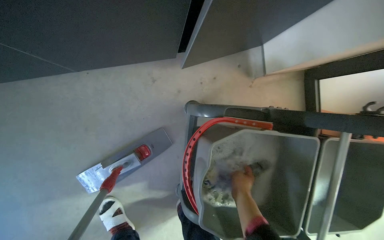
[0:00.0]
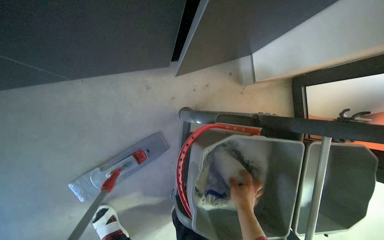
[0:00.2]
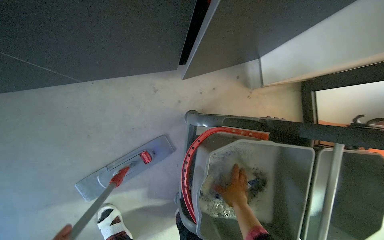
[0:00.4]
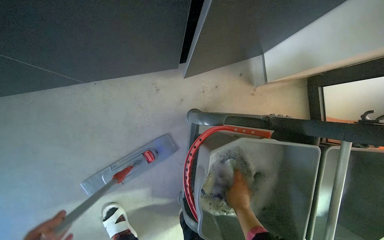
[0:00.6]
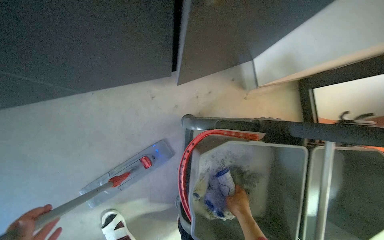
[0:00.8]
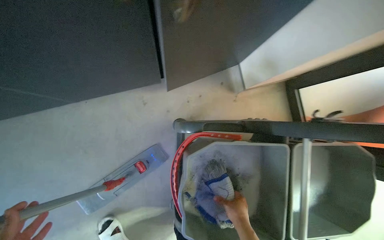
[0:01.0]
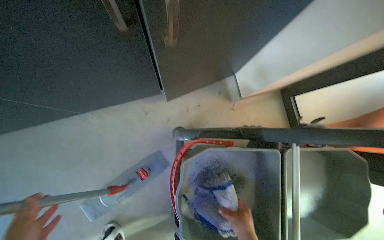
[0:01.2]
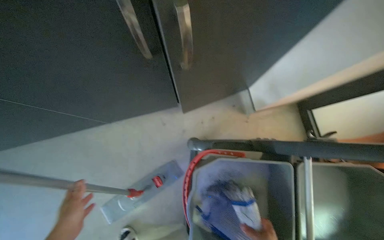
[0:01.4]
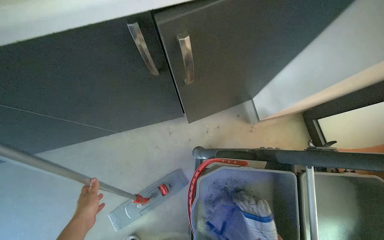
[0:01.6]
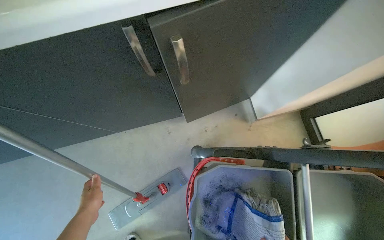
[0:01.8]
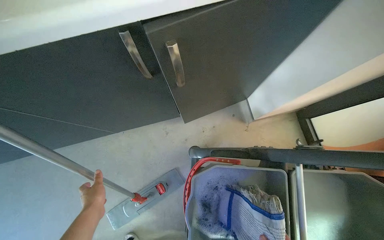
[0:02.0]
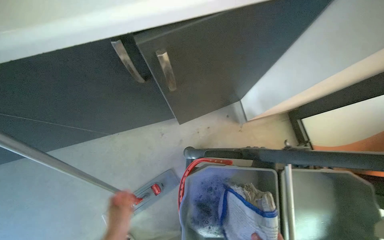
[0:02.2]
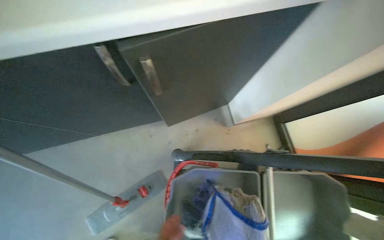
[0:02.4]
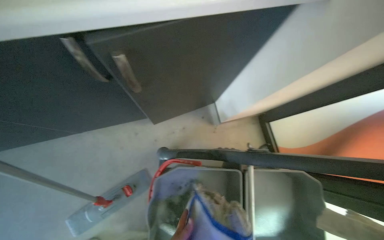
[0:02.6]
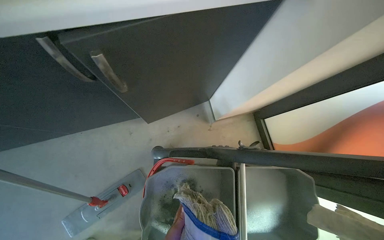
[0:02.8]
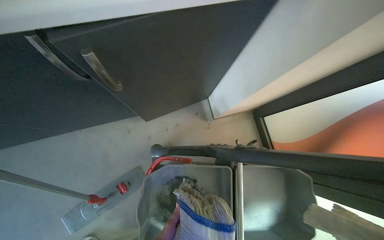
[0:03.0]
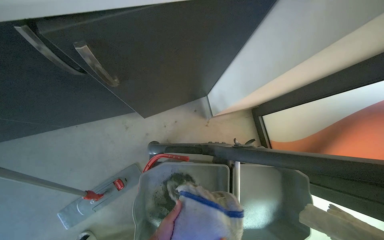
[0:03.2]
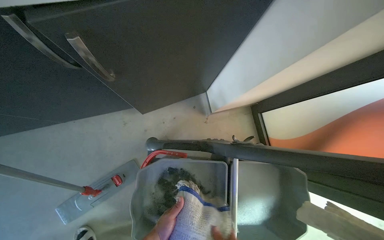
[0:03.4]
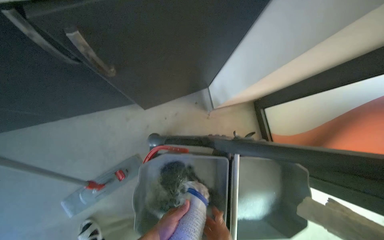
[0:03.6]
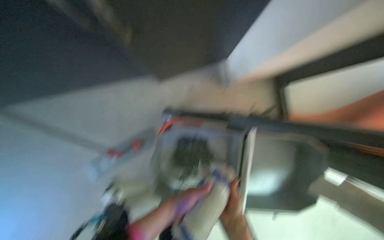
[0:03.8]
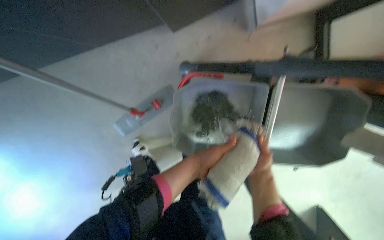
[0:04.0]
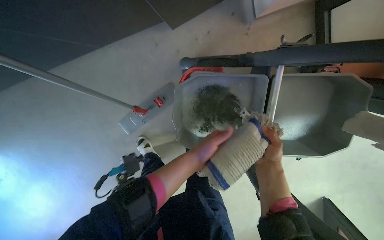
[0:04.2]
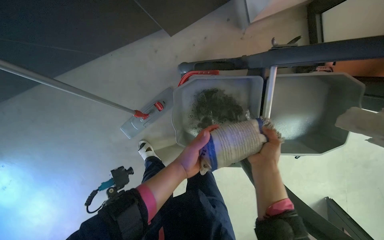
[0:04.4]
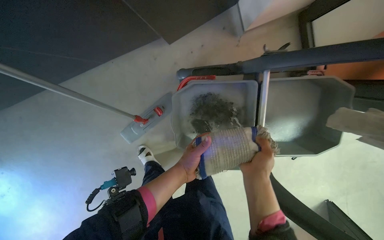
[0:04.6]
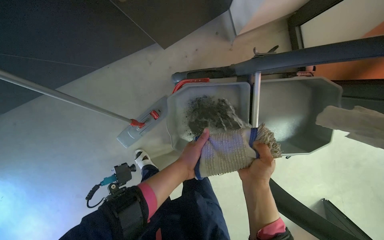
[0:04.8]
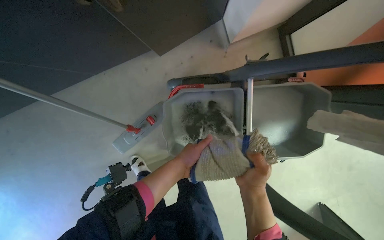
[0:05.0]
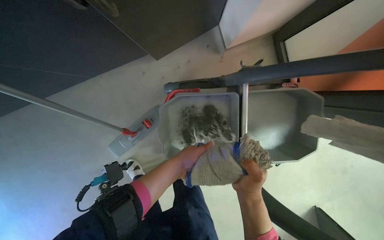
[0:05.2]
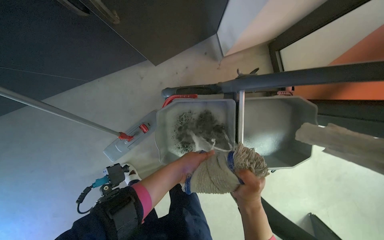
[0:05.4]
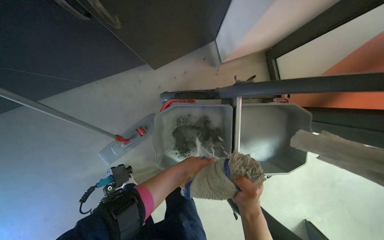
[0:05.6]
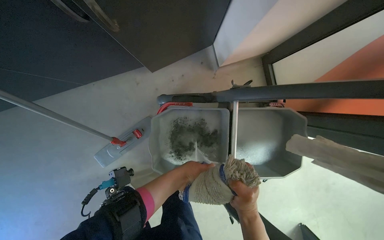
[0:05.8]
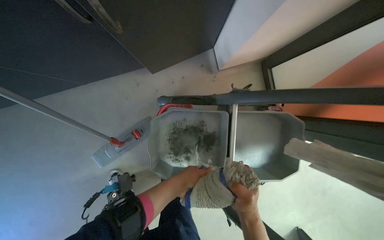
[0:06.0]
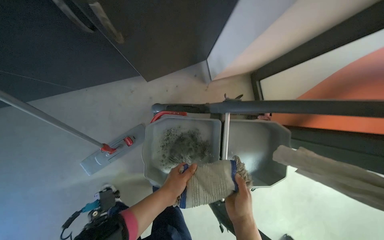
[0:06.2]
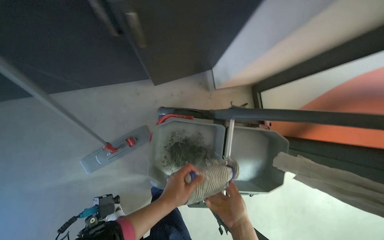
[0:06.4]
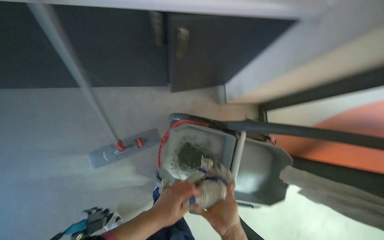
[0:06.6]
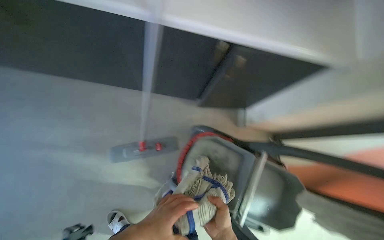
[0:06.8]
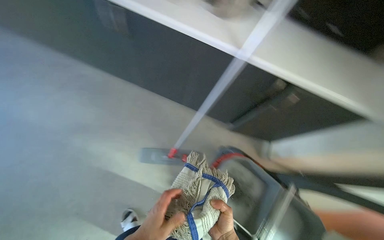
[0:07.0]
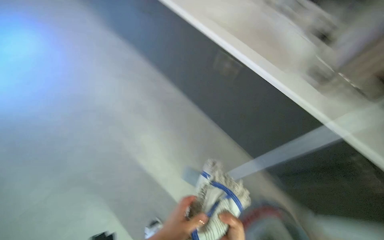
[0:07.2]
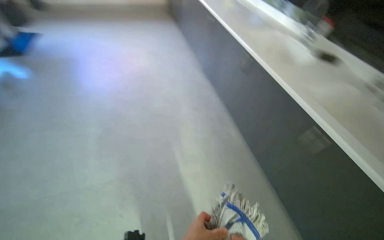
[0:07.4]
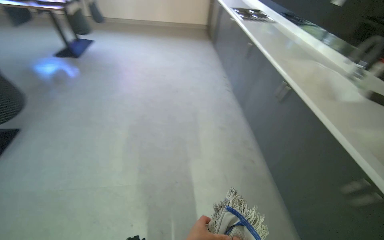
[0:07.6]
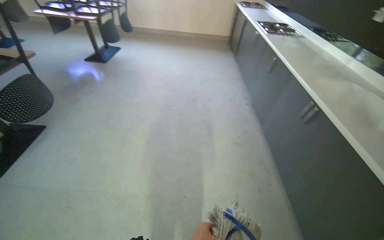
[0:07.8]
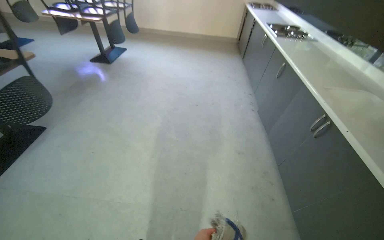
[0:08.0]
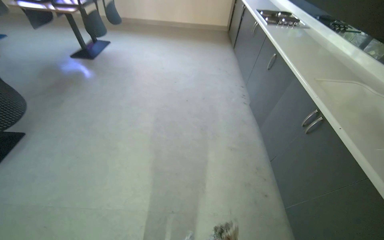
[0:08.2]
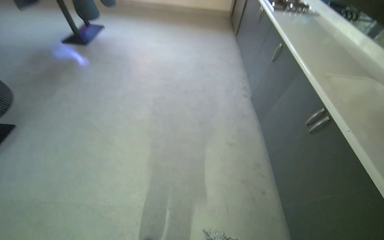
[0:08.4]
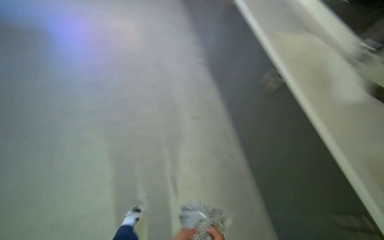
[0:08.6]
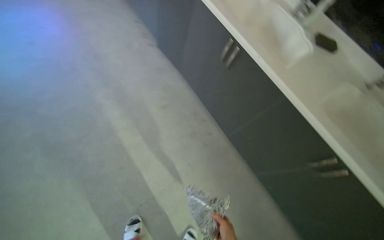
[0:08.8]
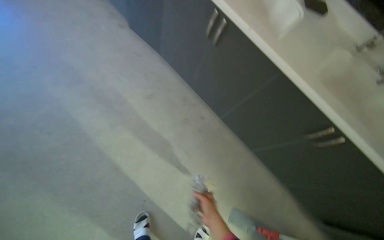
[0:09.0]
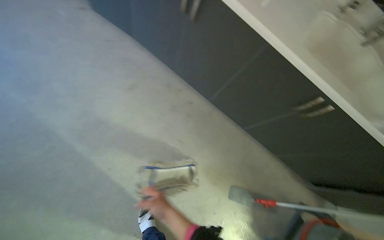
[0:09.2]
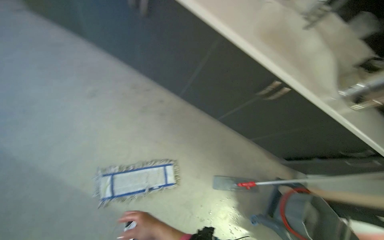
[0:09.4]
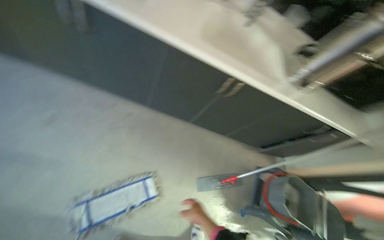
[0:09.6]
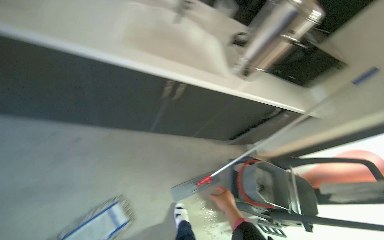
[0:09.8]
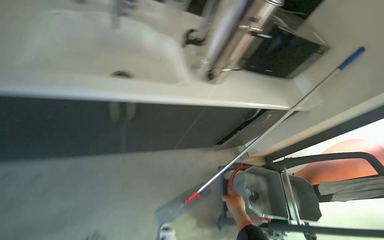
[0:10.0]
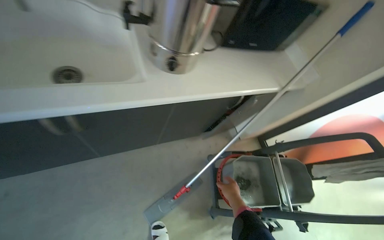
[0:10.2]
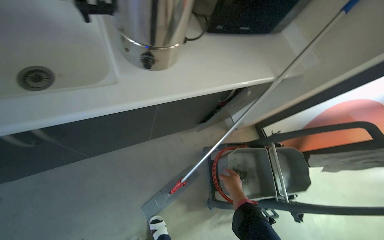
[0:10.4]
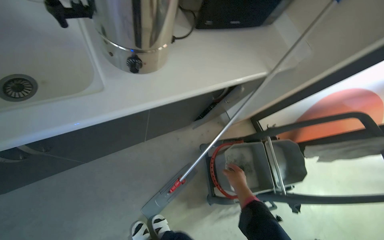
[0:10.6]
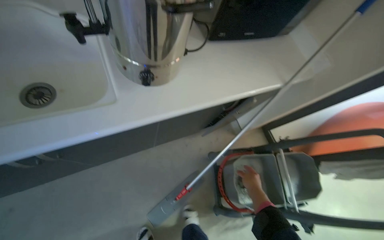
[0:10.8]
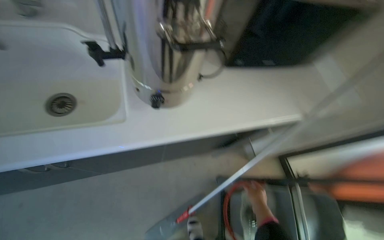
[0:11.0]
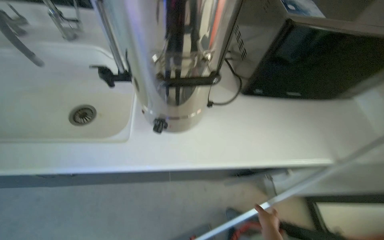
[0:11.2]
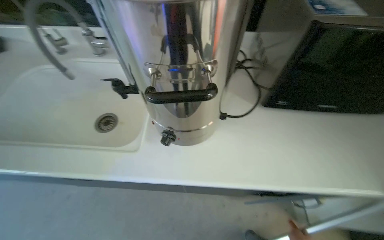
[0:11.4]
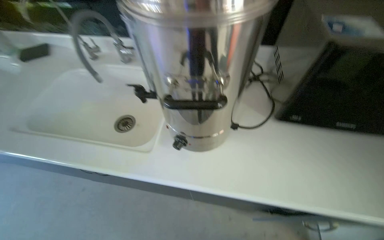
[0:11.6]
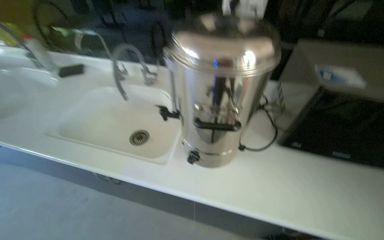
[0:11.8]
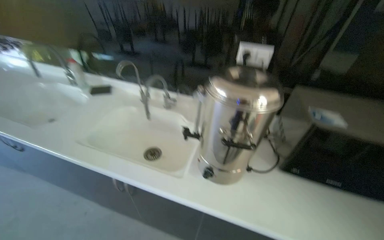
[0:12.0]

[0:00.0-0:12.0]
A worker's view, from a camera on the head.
Job: mopping floor.
The whole recording: Mopping kitchen floor. The worker mops the kitchen floor with a flat mop, moving around furniture and opening a sliding door to continue the task.
0:00.0 to 0:01.6: The camera pitches upward, by about 15 degrees.
0:03.0 to 0:04.4: The view tilts about 25 degrees downward.
0:04.4 to 0:06.0: The hands make small movements and keep their place.
0:06.0 to 0:07.6: The camera is carried approximately 80 cm. The head turns to the left by about 90 degrees. The view tips upward by about 55 degrees.
0:07.6 to 0:09.0: The wearer moves some 90 cm. The wearer looks approximately 40 degrees further to the right. The wearer looks roughly 25 degrees further downward.
0:09.0 to 0:10.4: The head travels some 80 cm. The wearer looks some 65 degrees further to the right. The view tips downward by roughly 25 degrees.
0:10.4 to 0:12.0: The head rotates roughly 45 degrees to the left. The view tips upward by approximately 35 degrees.

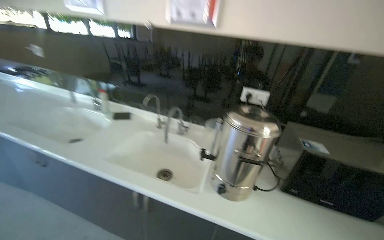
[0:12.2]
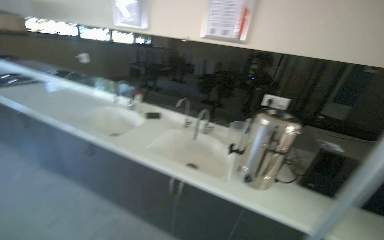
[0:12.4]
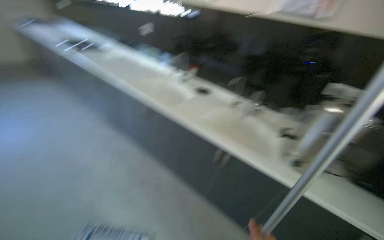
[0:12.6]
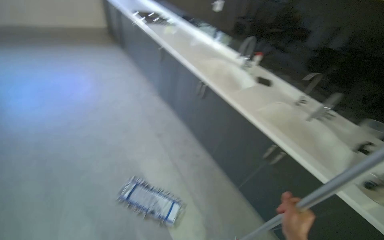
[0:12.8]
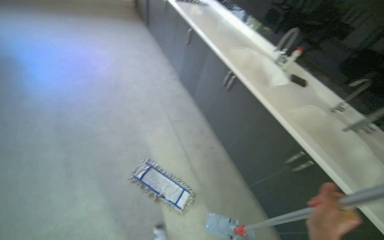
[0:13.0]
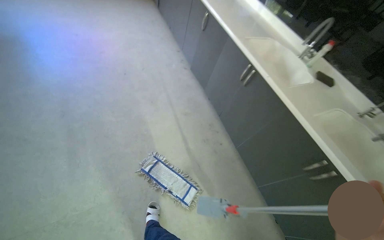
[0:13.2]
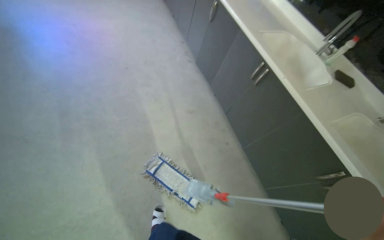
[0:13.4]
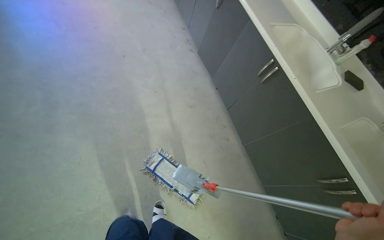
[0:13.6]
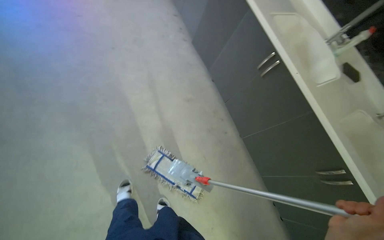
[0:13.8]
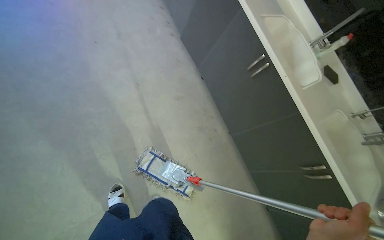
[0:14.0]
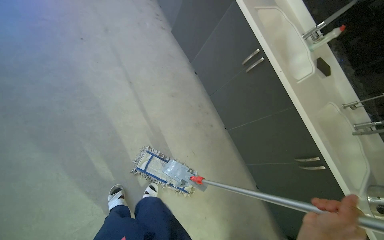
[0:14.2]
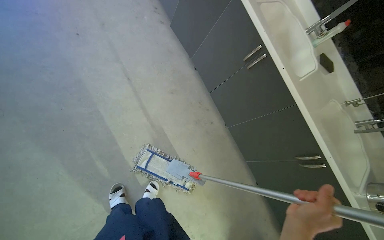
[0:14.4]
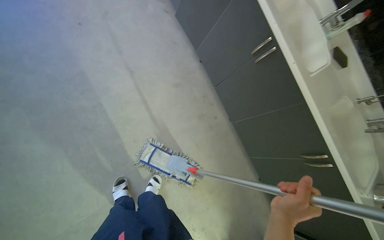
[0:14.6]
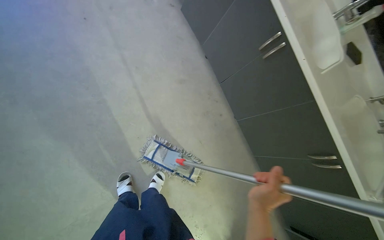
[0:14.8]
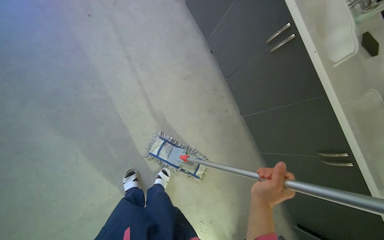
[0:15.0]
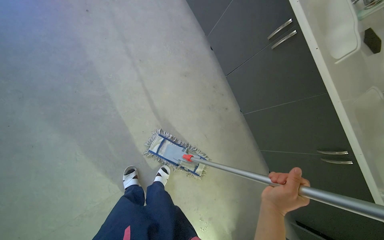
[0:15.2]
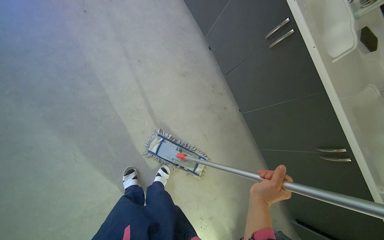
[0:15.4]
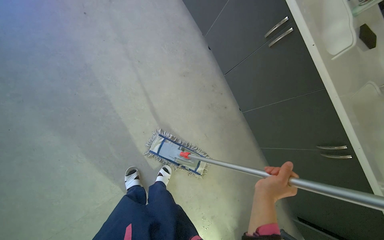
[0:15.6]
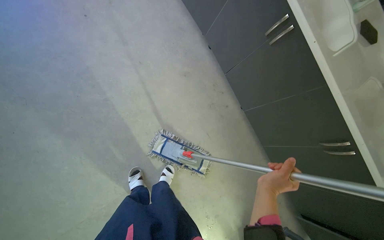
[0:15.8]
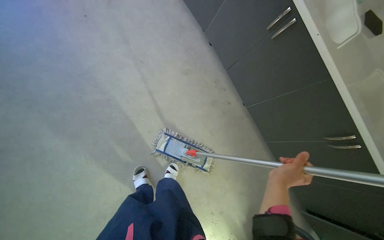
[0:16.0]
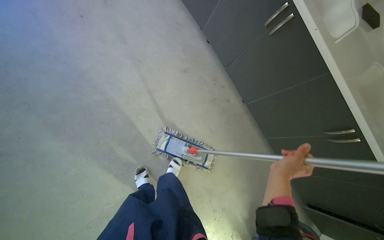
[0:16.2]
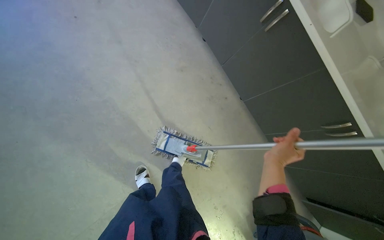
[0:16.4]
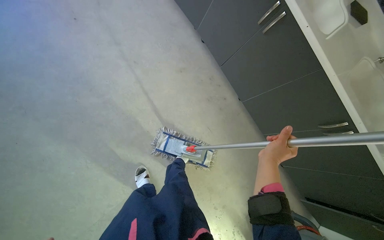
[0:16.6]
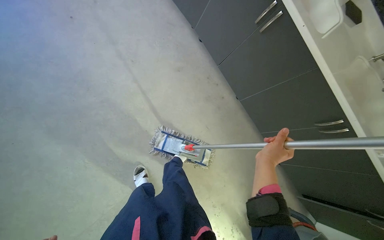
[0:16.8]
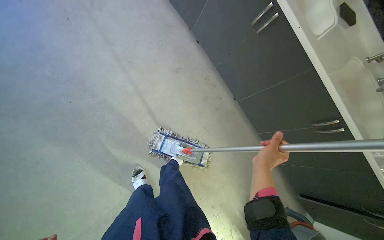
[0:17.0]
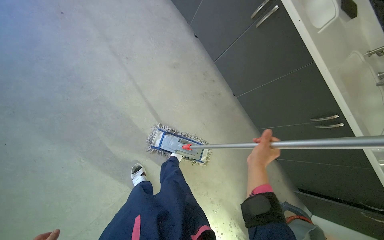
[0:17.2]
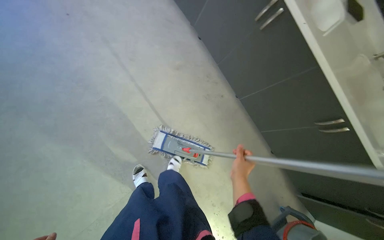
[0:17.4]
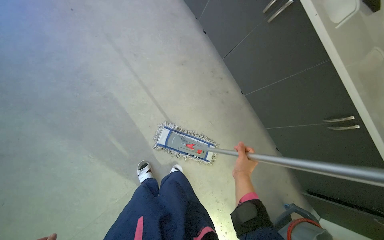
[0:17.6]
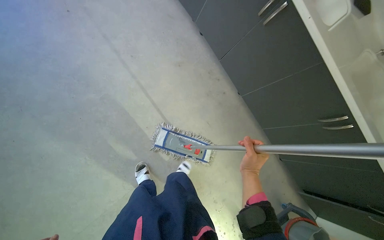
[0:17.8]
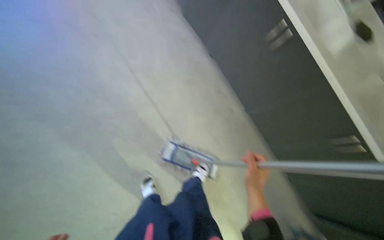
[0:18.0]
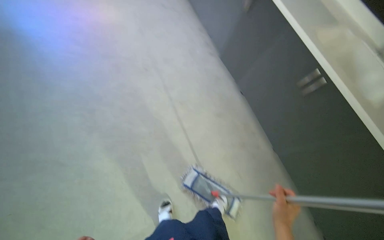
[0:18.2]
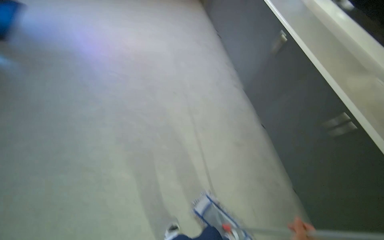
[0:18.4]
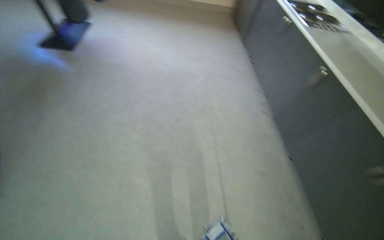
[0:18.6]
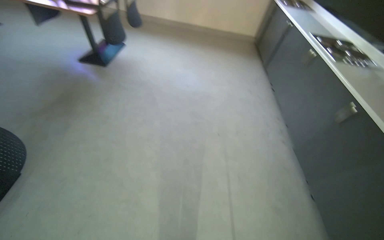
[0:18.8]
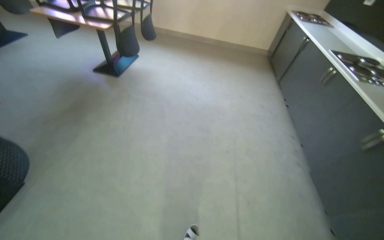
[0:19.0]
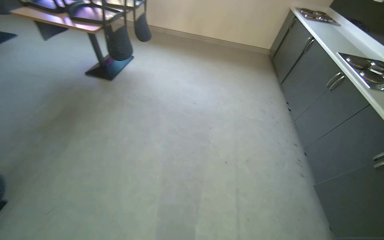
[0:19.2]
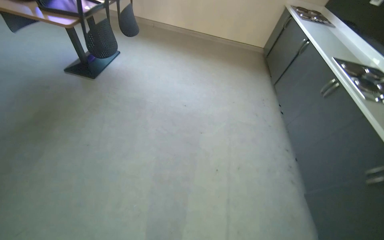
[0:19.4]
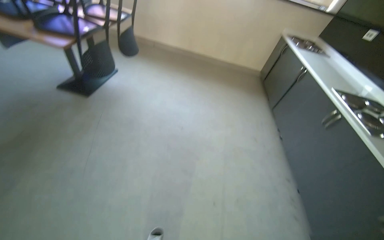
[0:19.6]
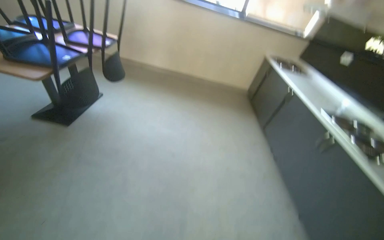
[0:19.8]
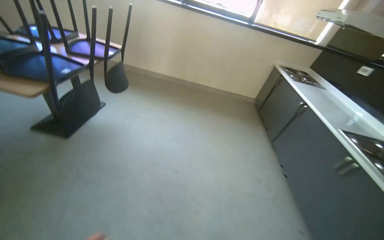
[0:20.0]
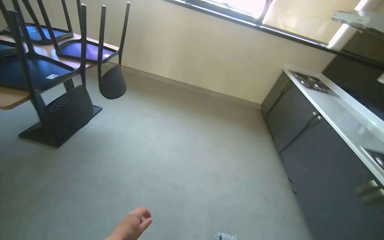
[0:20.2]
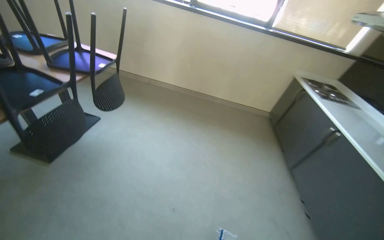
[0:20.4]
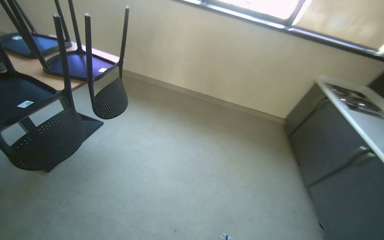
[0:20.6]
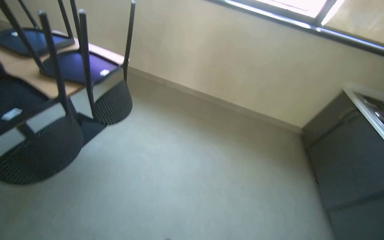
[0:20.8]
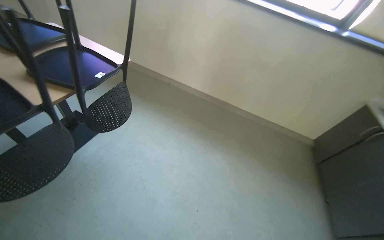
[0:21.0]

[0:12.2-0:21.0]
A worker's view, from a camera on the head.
Job: mopping floor.
The whole recording: Mopping kitchen floor. The worker mops the kitchen floor with a flat mop, moving around furniture and opening a sliding door to continue the task.
0:12.2 to 0:13.6: The camera is carried some 90 cm. The head turns to the left by about 50 degrees. The view tilts approximately 30 degrees downward.
0:13.6 to 0:15.2: The view tilts about 20 degrees downward.
0:18.0 to 0:19.6: The camera is carried about 70 cm. The wearer's head swings about 45 degrees to the left. The view tilts about 35 degrees upward.
0:19.6 to 0:21.0: The camera travels approximately 1 m.
